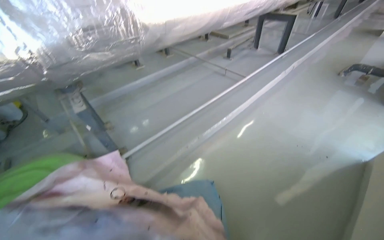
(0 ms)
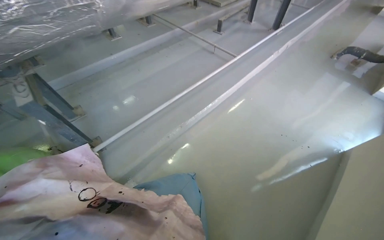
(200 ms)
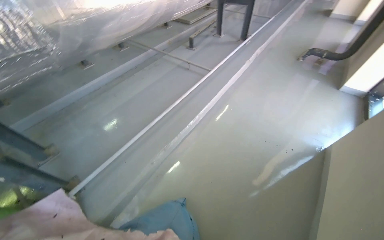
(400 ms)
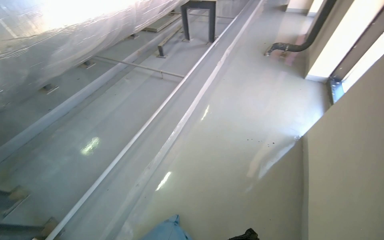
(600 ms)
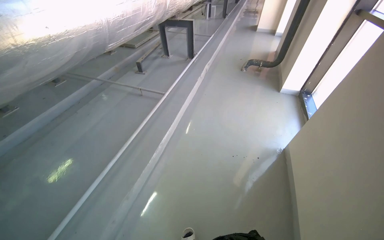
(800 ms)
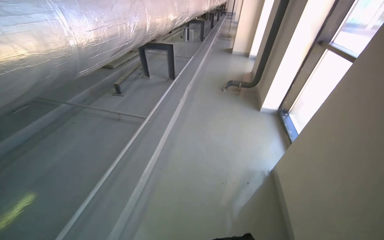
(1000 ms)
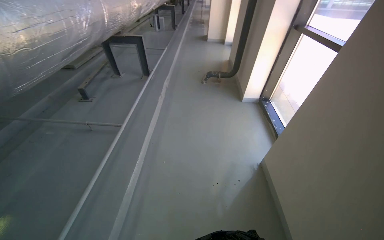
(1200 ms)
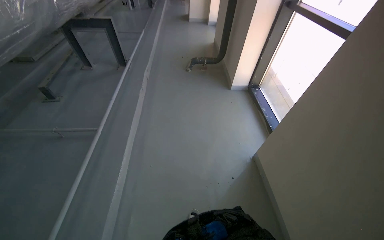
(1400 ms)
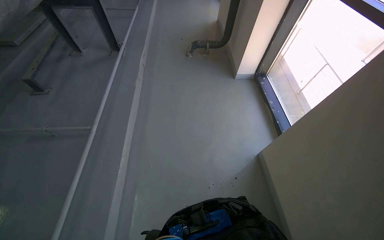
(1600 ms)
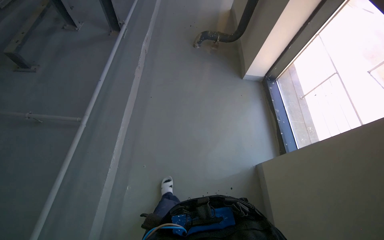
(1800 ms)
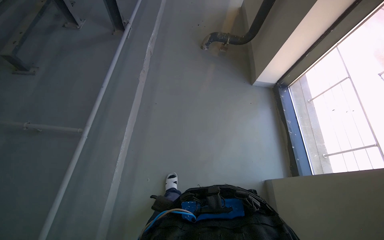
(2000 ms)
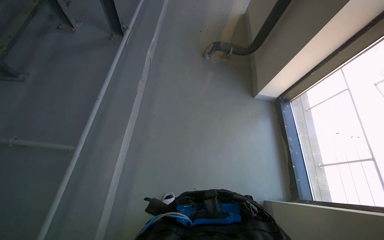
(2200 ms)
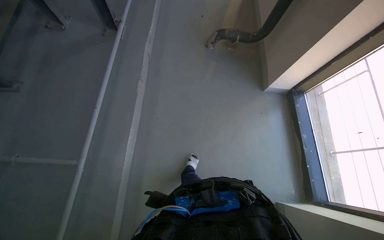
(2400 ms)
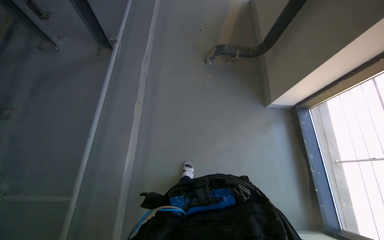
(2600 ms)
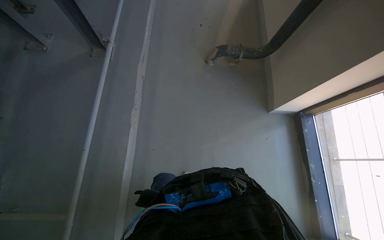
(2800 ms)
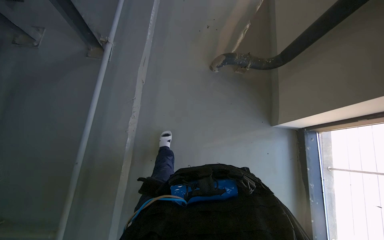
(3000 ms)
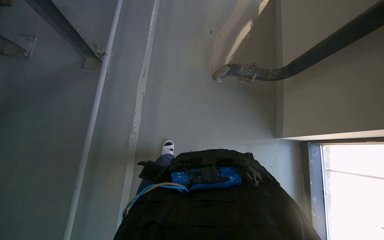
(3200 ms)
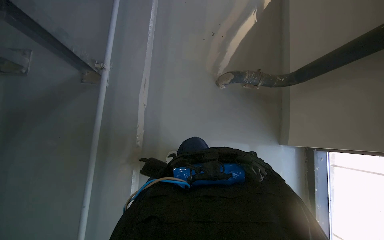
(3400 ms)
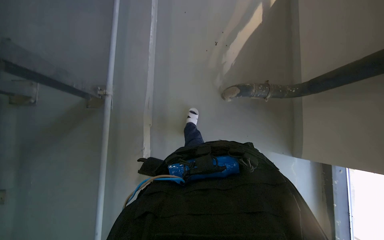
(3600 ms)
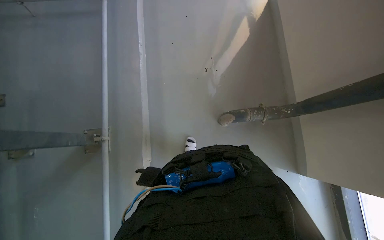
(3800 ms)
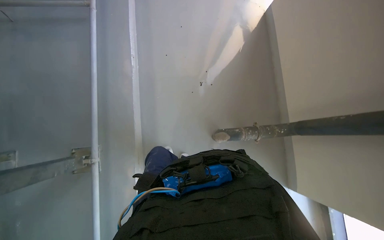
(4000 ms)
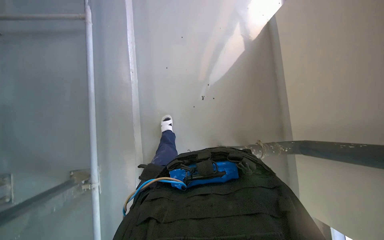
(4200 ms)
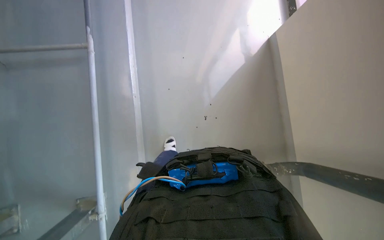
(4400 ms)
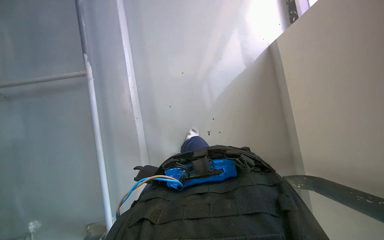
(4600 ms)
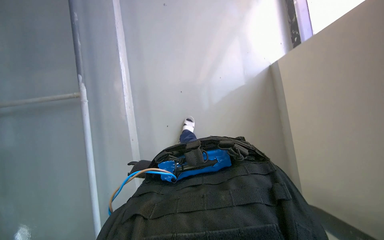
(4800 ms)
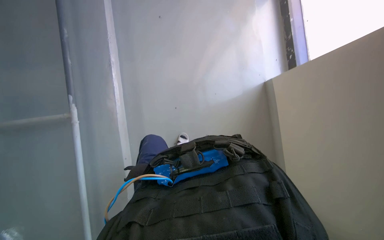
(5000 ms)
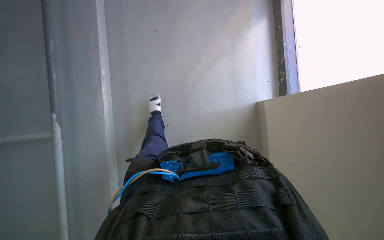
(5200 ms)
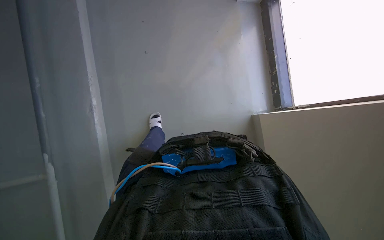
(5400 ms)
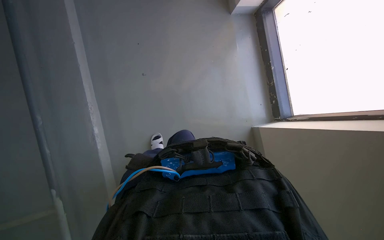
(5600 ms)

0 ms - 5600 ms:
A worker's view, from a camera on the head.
Job: wiping surfaces.
The whole recording: Filling bucket and wiping window frames. The worker fills the bucket with water, carries it to the work area, and wipes the window frames.
0 ms - 1400 ms: The wearer moves some 1 m. The wearer's head swings about 50 degrees to the right.
1400 ms - 2800 ms: The head travels roughly 1.5 m. The camera pitches downward, by roughly 25 degrees.
2800 ms - 4200 ms: The head travels approximately 1 m.
4200 ms - 5600 ms: The wearer moves approximately 1.5 m.

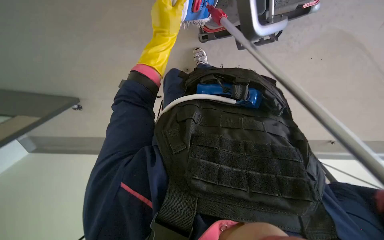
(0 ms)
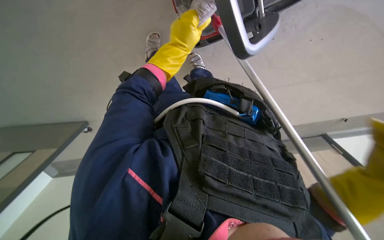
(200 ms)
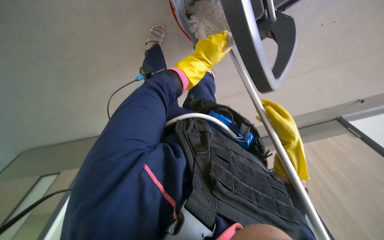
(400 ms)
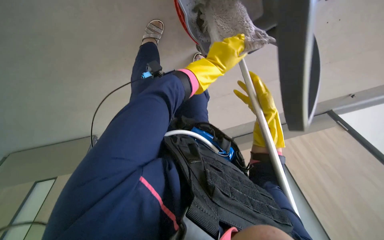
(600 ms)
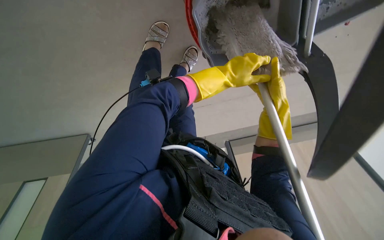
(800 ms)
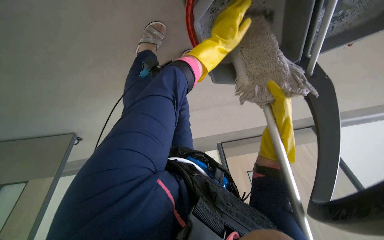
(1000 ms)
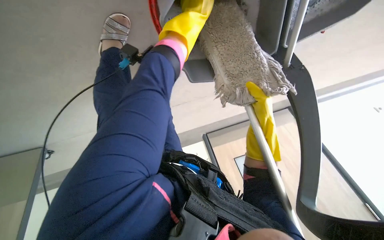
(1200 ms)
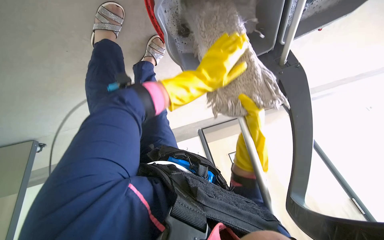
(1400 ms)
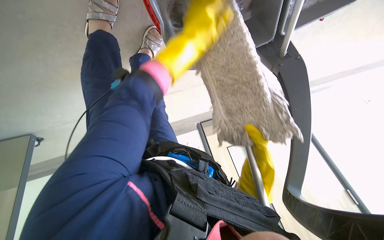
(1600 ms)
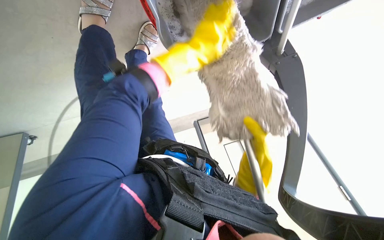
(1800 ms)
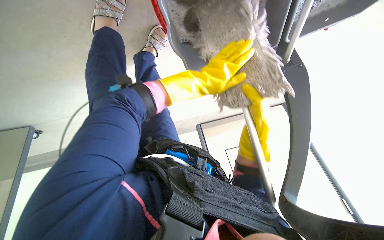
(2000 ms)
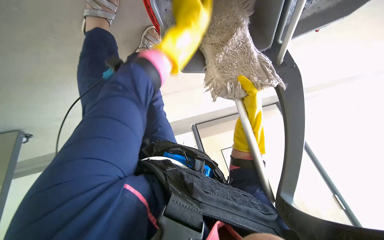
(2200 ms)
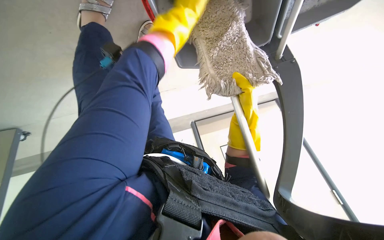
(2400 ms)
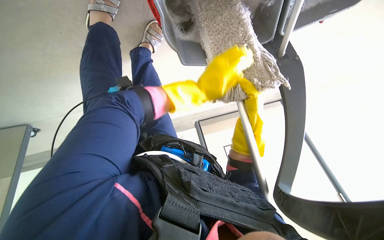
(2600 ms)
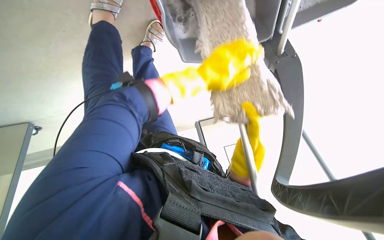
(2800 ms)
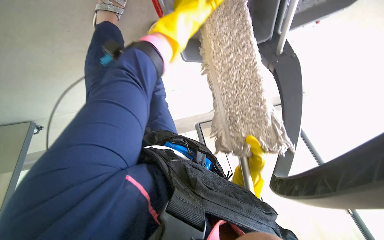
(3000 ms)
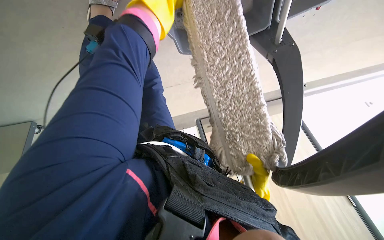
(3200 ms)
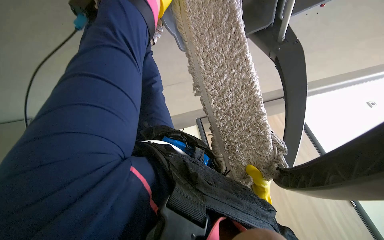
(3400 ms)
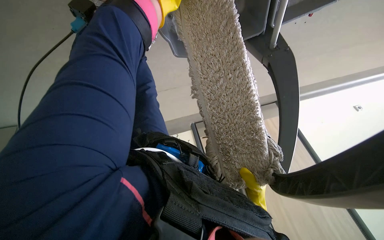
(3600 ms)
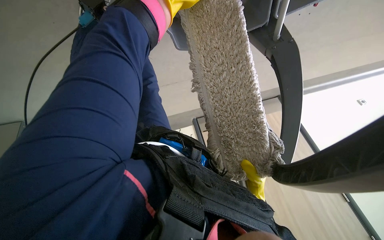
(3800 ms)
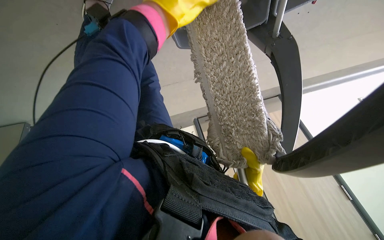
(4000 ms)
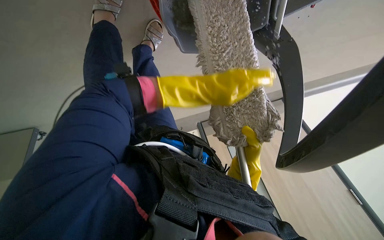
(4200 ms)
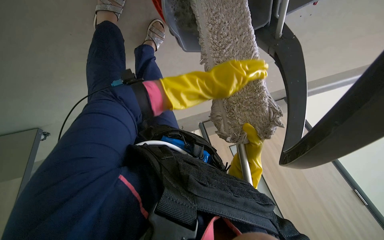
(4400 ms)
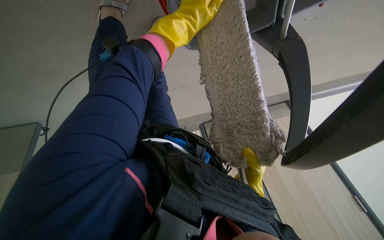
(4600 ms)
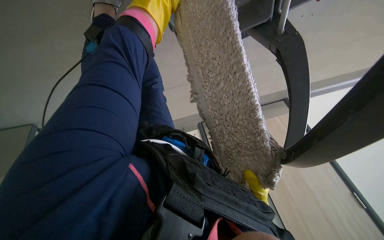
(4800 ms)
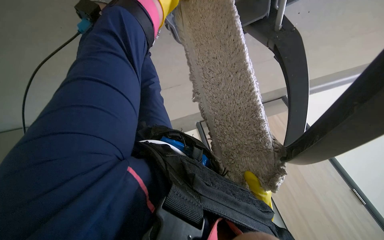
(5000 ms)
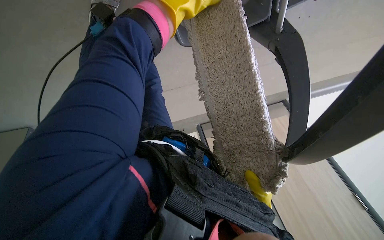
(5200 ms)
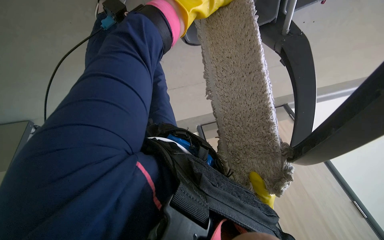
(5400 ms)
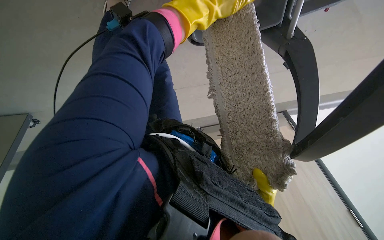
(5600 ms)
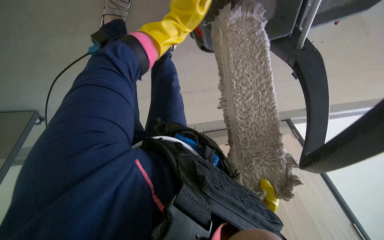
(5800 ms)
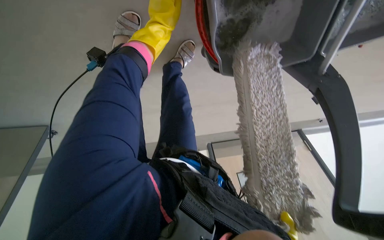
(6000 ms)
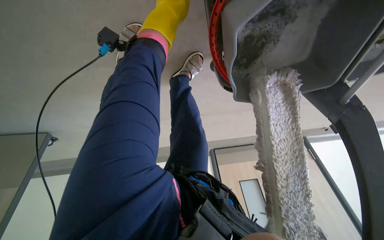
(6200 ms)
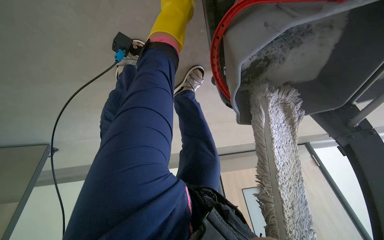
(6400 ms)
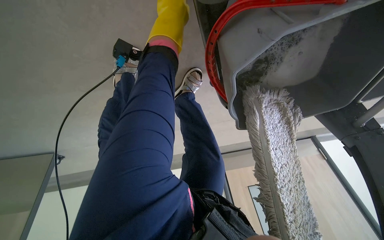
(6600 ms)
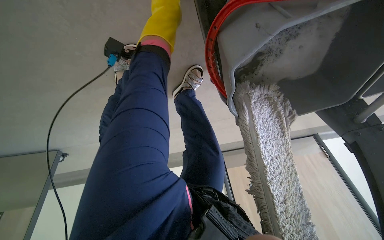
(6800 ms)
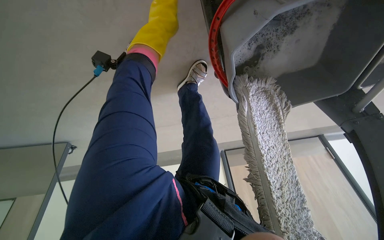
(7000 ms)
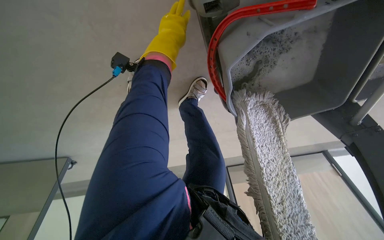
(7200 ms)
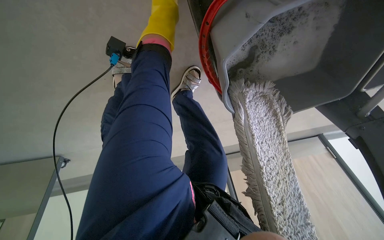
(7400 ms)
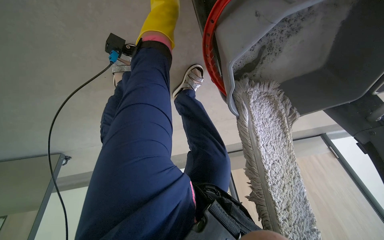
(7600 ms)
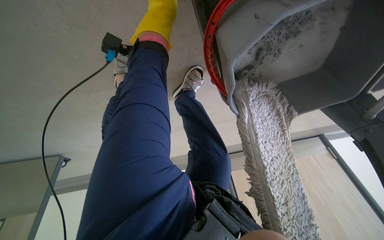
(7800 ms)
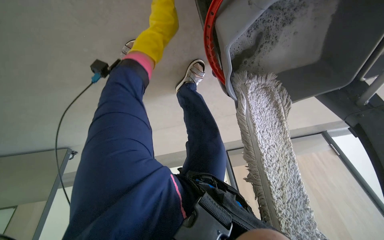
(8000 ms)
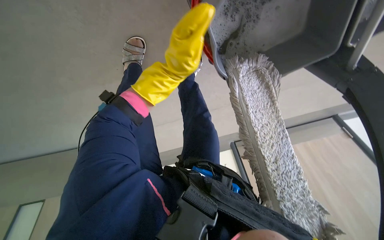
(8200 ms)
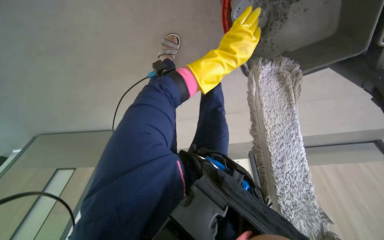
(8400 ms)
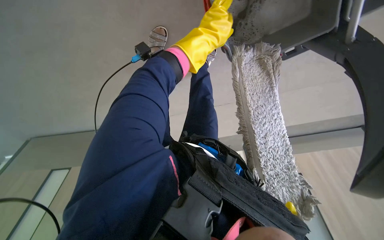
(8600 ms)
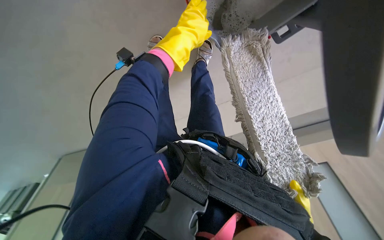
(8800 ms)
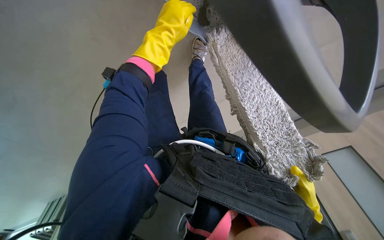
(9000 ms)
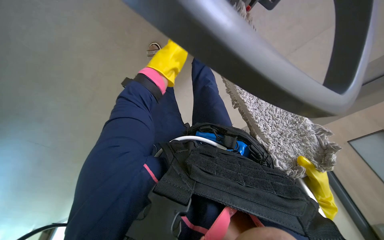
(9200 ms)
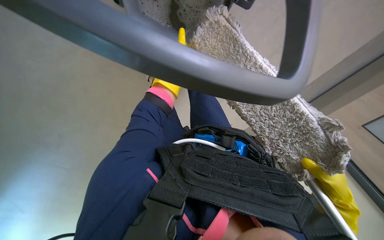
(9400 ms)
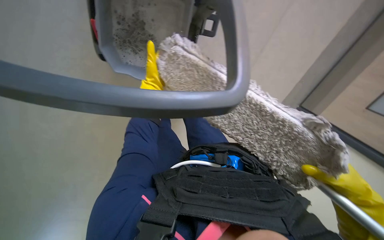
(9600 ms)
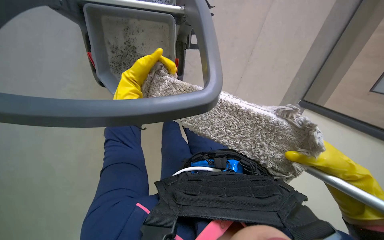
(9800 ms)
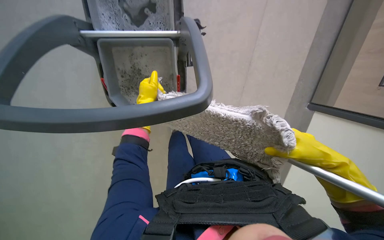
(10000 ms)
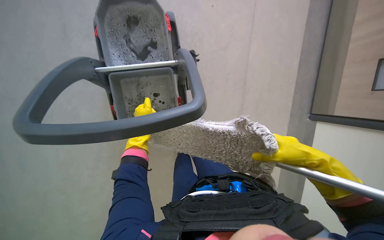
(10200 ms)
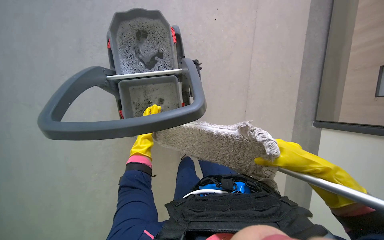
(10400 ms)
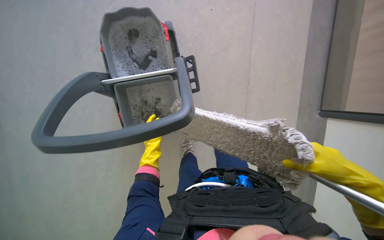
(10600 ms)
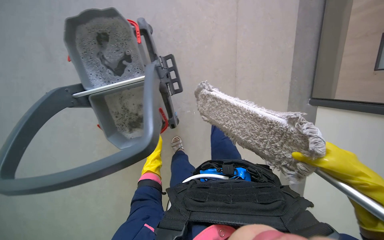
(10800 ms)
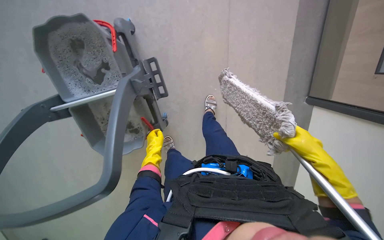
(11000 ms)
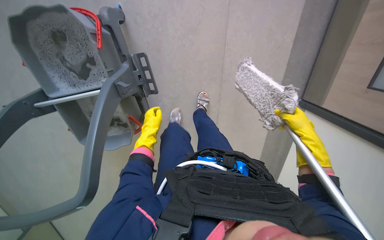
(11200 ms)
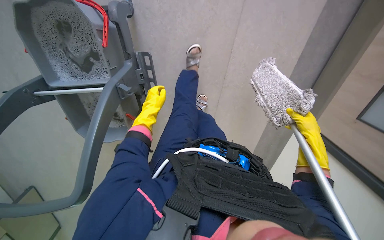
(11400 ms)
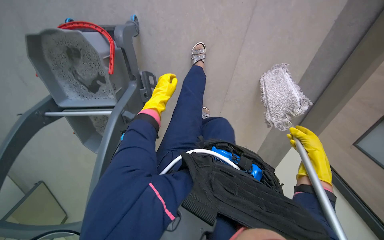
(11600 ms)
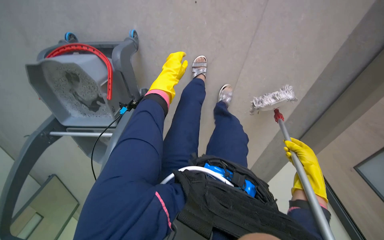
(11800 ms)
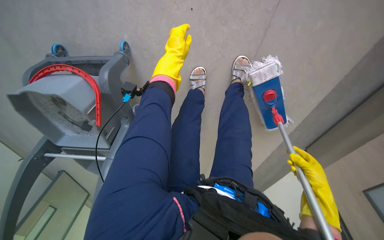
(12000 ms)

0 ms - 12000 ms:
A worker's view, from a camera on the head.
Job: preparing cleaning supplies.
The whole recording: Wringing out mop head. The worker wrings out the mop head using the bucket wringer.
0 ms - 1600 ms: The camera sweeps to the right, by about 30 degrees.
1600 ms - 3000 ms: The right hand travels up the picture and back again, approximately 10 cm each way, while the left hand swings up and down the picture, some 20 cm each way, with 3 reversals.
3000 ms - 4400 ms: The left hand goes approximately 25 cm down the picture and to the right; the right hand moves farther from the camera, roughly 15 cm, and moves some 15 cm down the picture and comes back.
4400 ms - 6000 ms: The left hand moves left and right over some 15 cm, changing direction 2 times.
7600 ms - 9000 ms: The left hand is displaced down the picture by roughly 25 cm.
9000 ms - 10400 ms: The wearer looks some 30 degrees further upward. Everything in view rotates approximately 30 degrees counterclockwise.
10400 ms - 12000 ms: The head travels approximately 50 cm. The view tips downward by some 15 degrees.

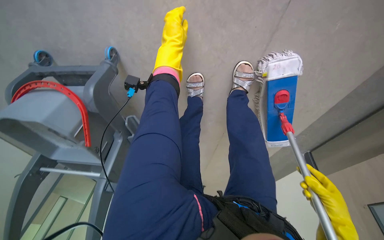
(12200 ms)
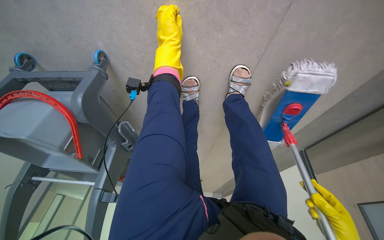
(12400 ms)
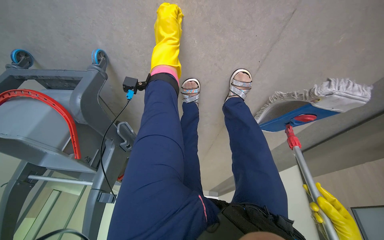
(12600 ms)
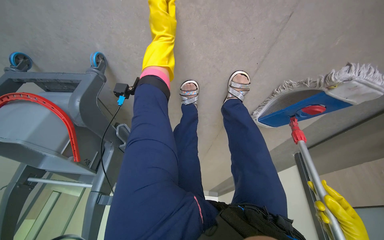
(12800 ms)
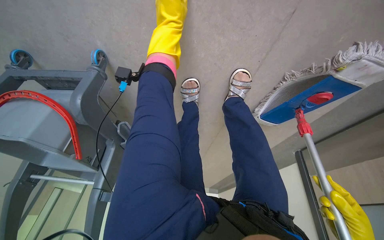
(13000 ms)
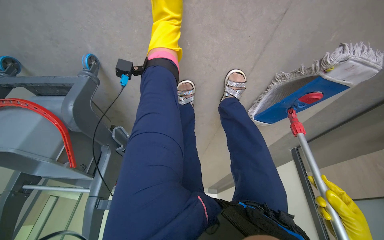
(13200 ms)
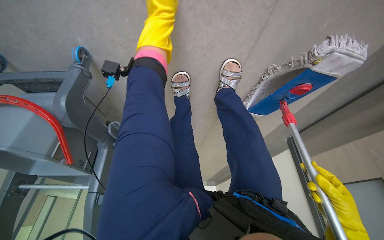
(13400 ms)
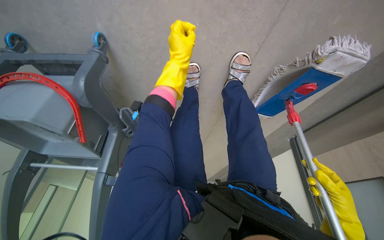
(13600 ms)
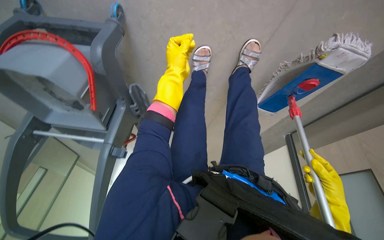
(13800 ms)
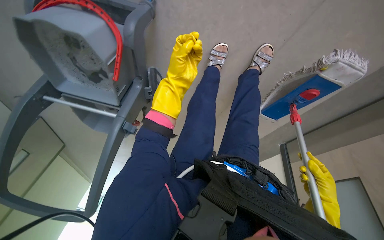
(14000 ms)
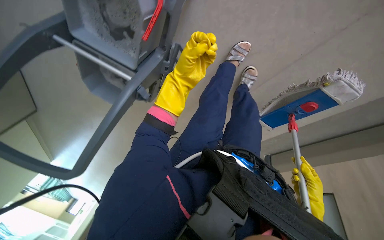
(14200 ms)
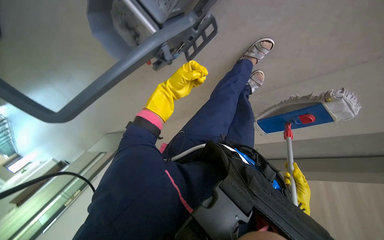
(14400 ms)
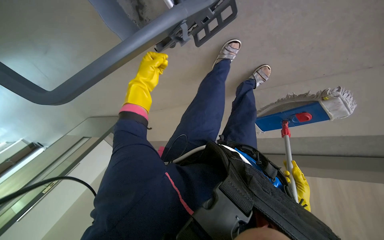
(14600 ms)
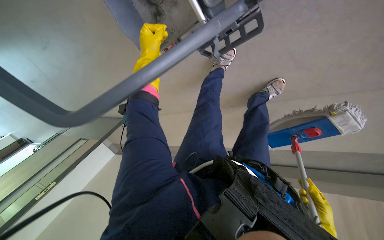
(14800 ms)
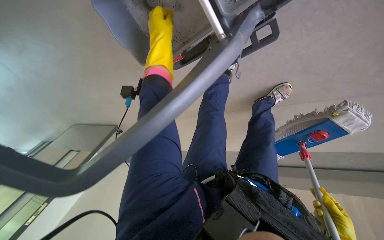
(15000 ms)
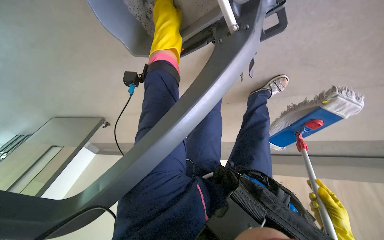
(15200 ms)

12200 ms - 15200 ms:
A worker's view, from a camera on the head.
Job: preparing cleaning supplies.
The whole recording: Wringing out mop head. The worker wrings out the mop head using the bucket wringer.
12200 ms - 13800 ms: The left hand travels down the picture by approximately 15 cm.
